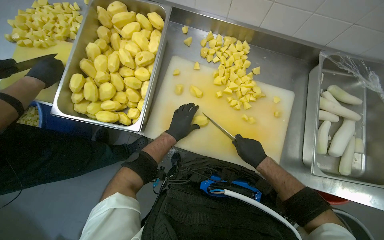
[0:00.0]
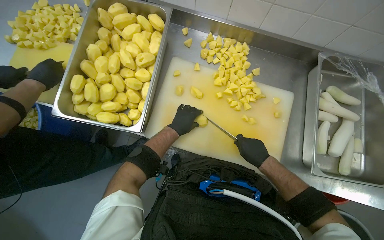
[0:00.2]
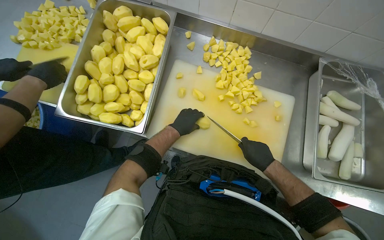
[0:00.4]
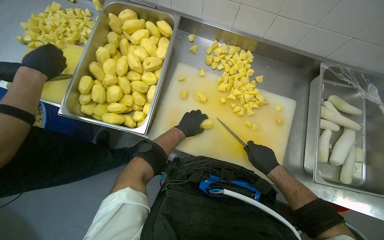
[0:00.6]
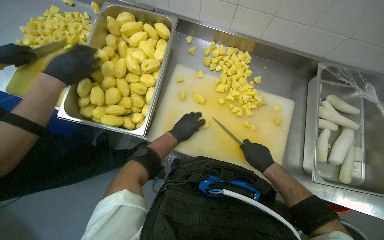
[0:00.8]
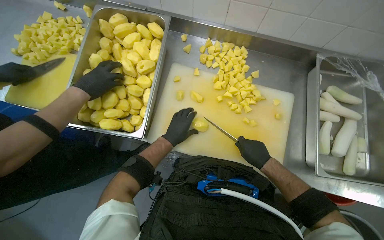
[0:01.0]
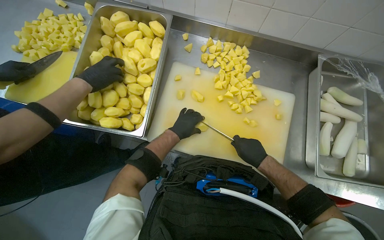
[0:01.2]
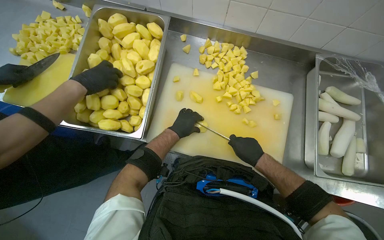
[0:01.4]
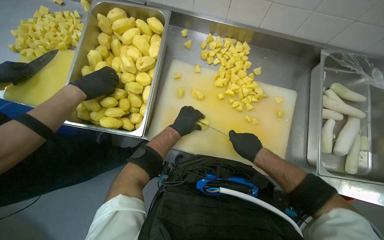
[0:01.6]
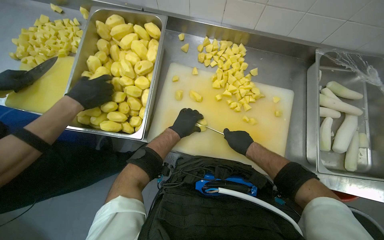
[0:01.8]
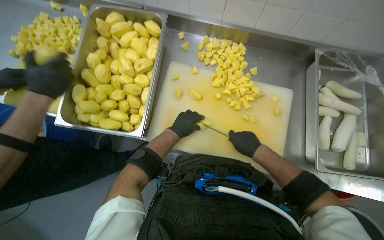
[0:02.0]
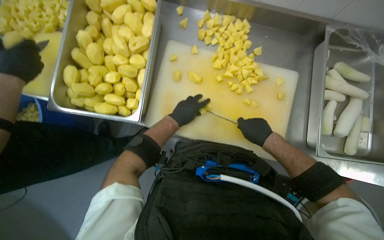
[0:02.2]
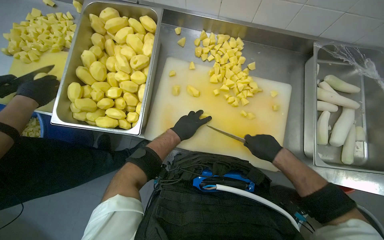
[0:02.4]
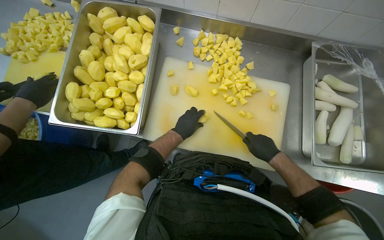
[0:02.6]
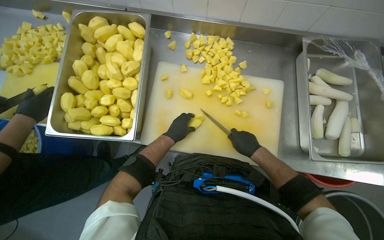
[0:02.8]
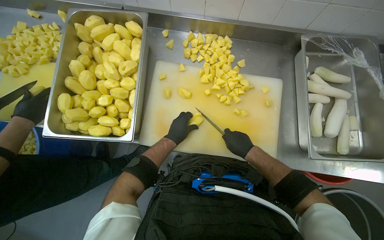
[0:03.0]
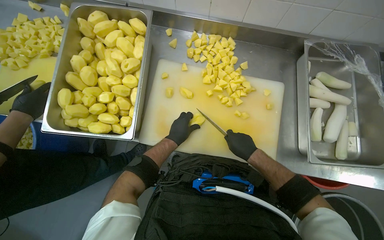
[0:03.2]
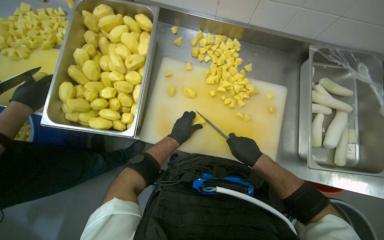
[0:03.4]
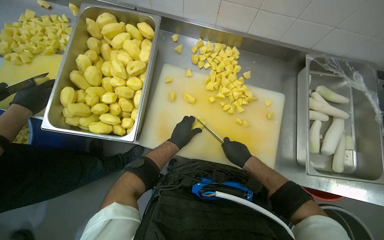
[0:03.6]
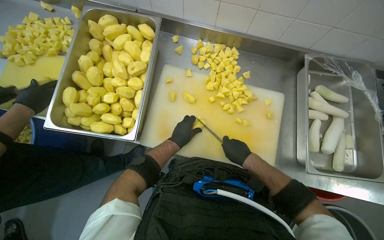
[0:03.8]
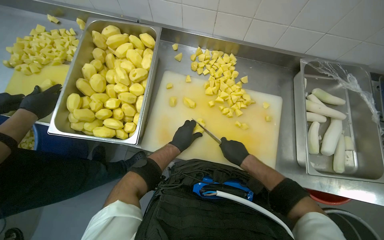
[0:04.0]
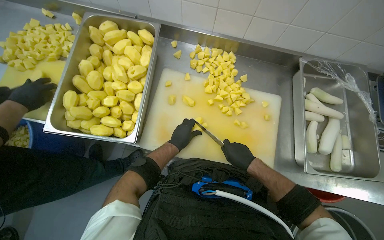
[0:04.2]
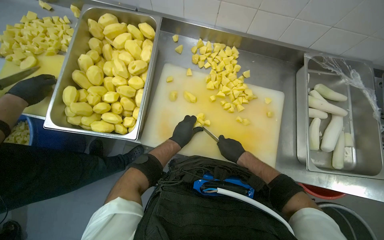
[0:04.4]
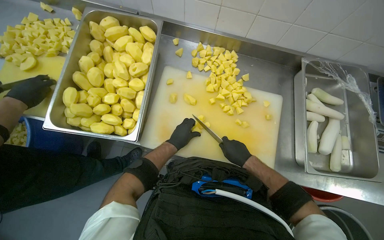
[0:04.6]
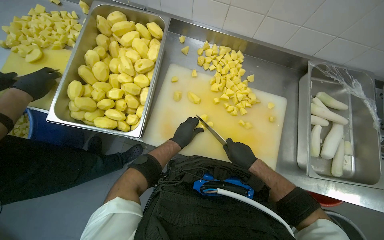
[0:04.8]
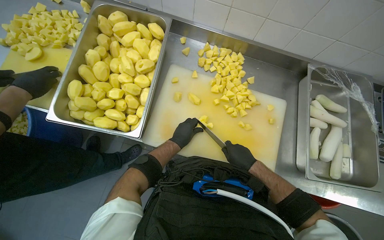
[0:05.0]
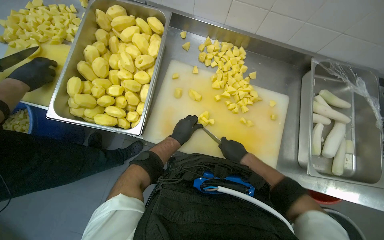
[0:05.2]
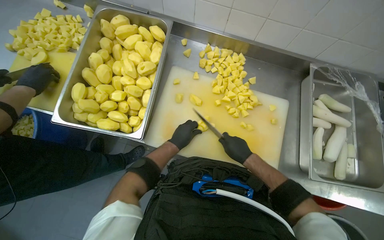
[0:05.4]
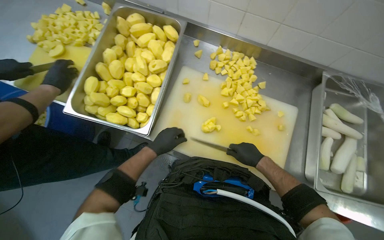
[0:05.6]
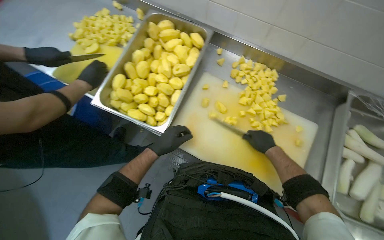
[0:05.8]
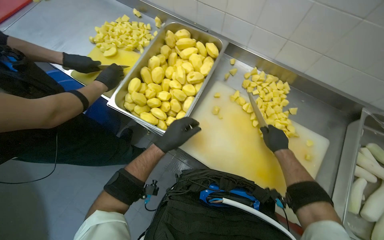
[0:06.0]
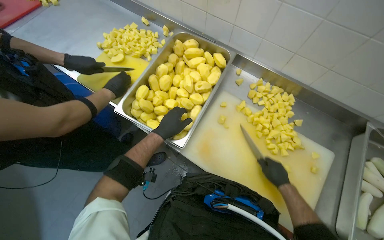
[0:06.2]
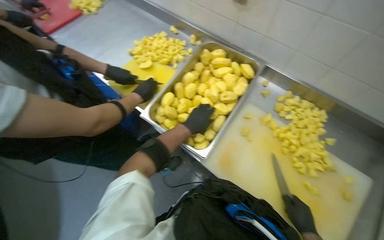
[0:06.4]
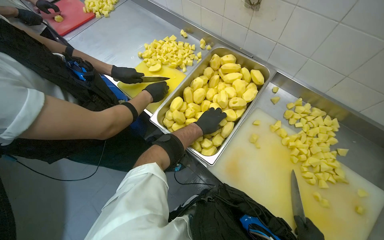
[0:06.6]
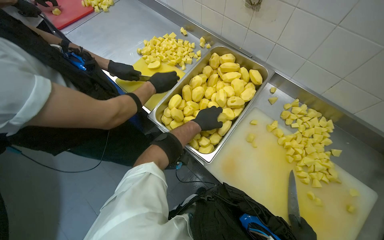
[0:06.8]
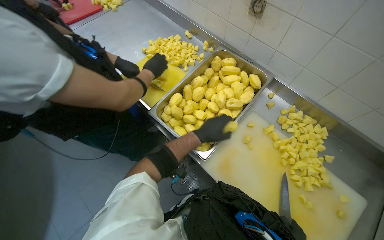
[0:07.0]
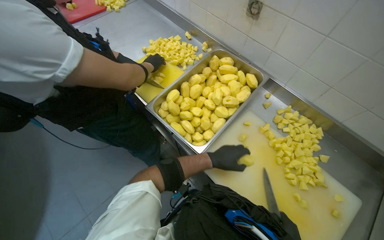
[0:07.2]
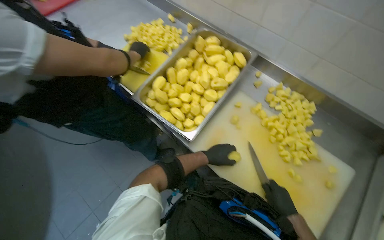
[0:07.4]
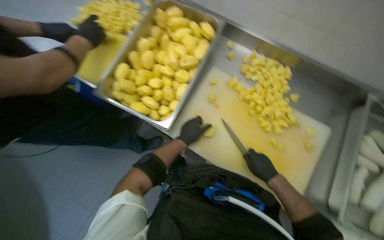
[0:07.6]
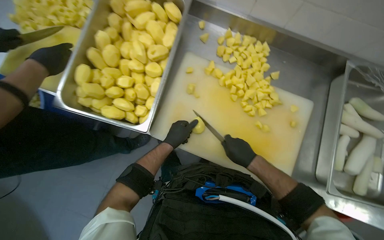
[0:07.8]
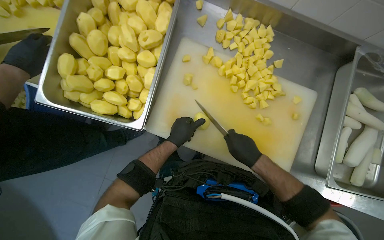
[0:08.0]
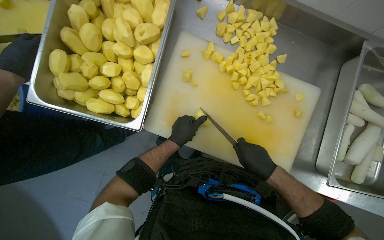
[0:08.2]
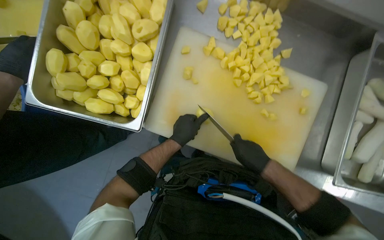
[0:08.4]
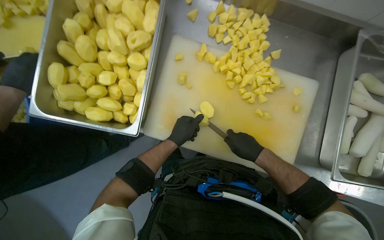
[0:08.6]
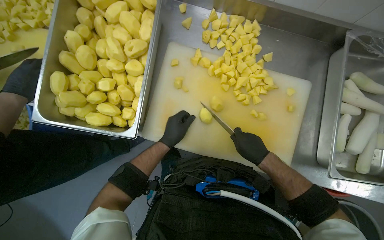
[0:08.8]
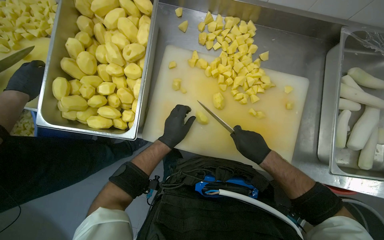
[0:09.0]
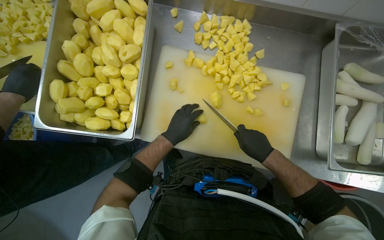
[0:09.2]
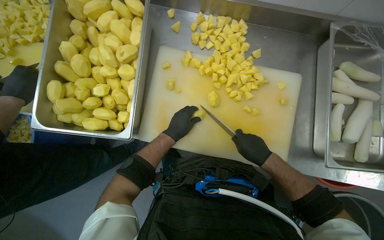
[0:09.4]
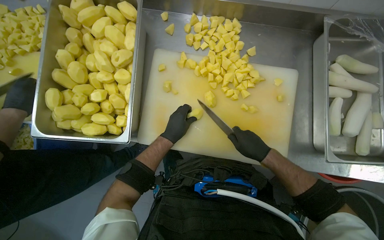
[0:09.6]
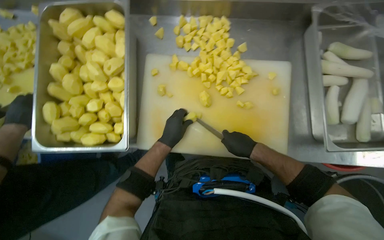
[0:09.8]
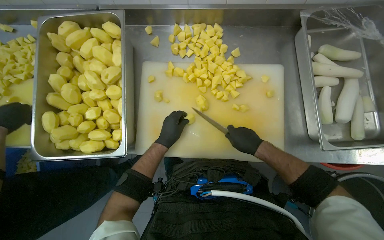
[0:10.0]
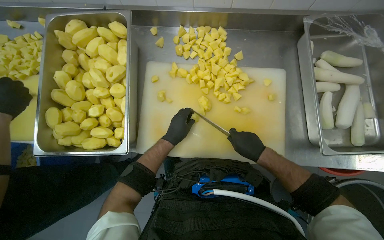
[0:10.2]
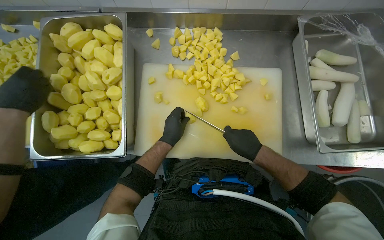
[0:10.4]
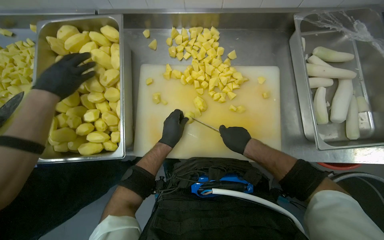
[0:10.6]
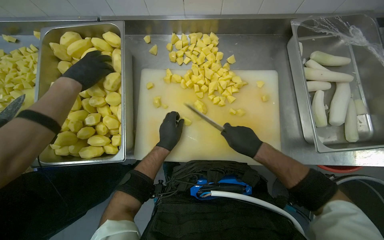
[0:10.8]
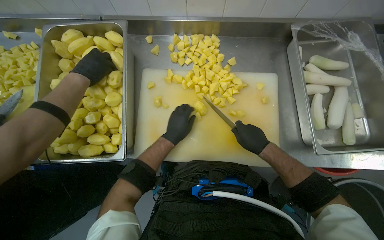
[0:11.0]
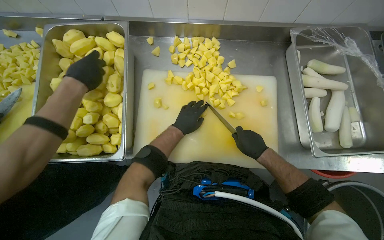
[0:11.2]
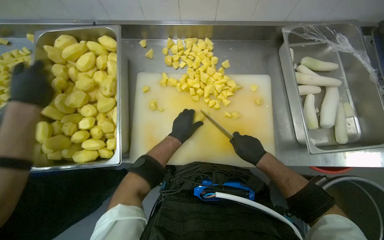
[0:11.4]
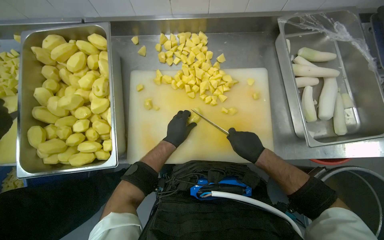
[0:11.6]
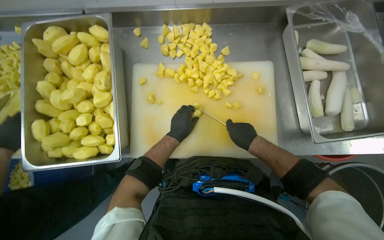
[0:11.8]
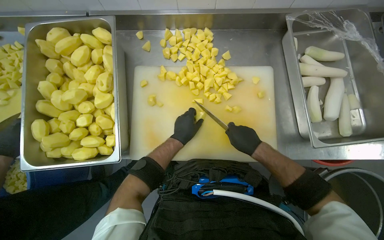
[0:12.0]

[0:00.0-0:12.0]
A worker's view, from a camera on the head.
Job: preparing food.
The whole recording: Cutting potatoes into pieces. The worker cuts peeled potatoes into smaller pieces on a white cutting board.
0:00.0 to 0:01.6: The hands work in one place, with small movements.
0:03.0 to 0:04.4: The hands are busy where they are.
0:06.0 to 0:07.6: The left hand goes roughly 10 cm farther from the camera and to the right.
0:09.0 to 0:10.4: The hands make small movements and keep their place.
0:10.4 to 0:12.0: The hands are busy where they are.

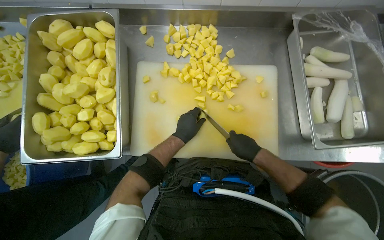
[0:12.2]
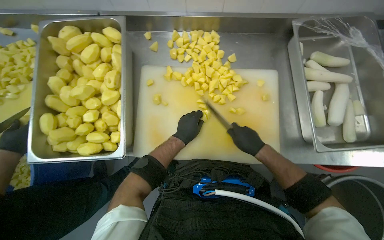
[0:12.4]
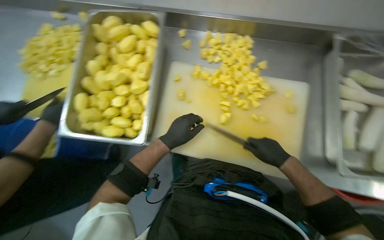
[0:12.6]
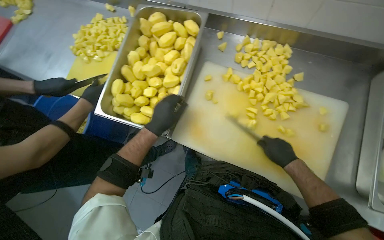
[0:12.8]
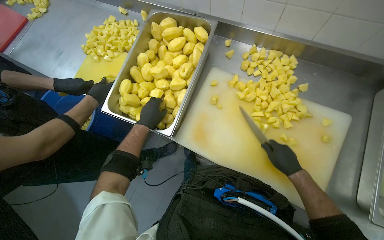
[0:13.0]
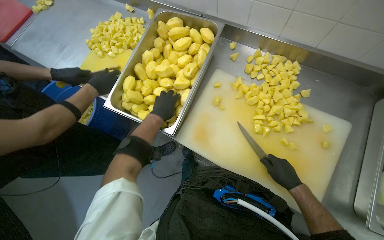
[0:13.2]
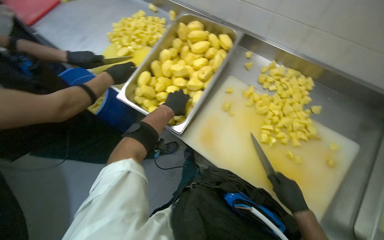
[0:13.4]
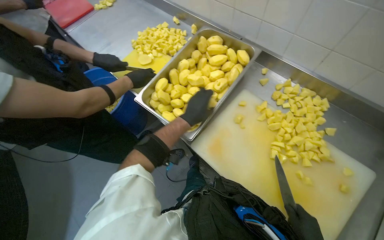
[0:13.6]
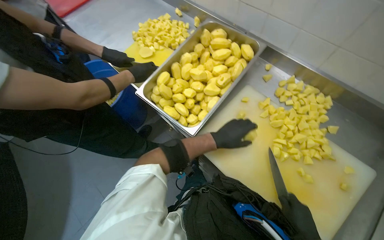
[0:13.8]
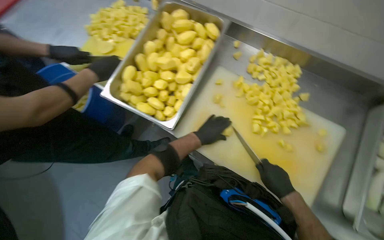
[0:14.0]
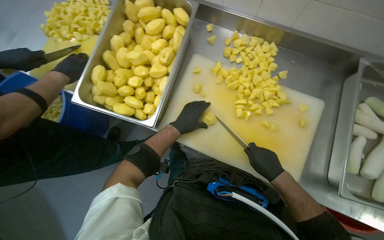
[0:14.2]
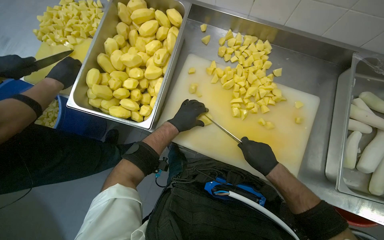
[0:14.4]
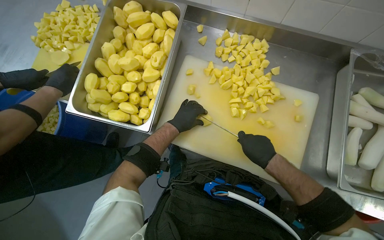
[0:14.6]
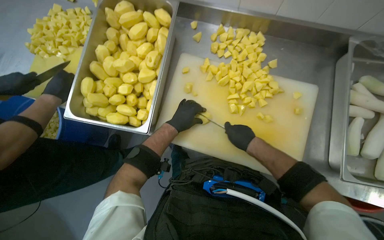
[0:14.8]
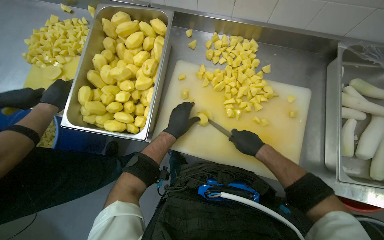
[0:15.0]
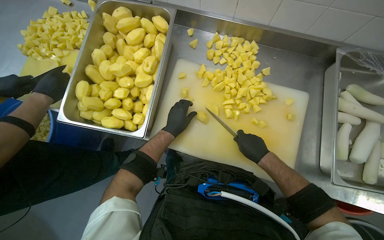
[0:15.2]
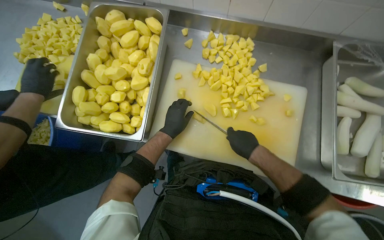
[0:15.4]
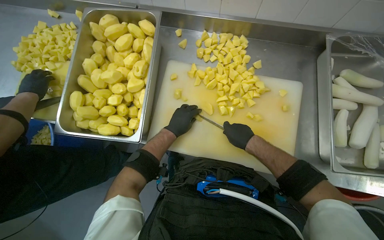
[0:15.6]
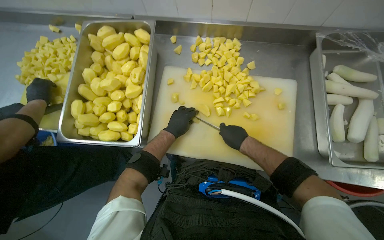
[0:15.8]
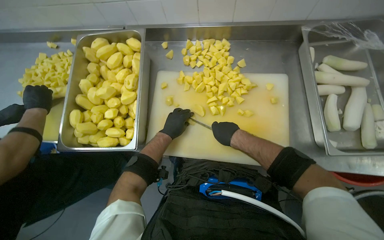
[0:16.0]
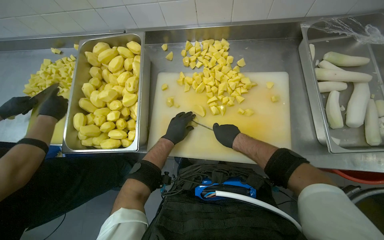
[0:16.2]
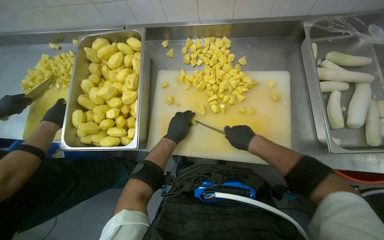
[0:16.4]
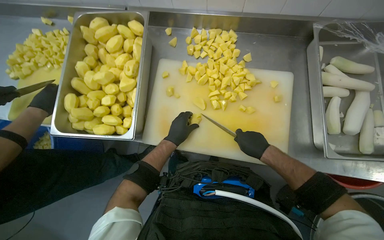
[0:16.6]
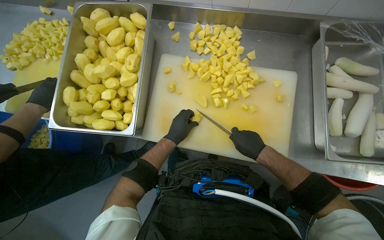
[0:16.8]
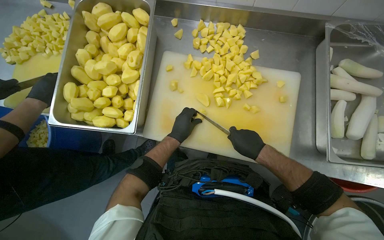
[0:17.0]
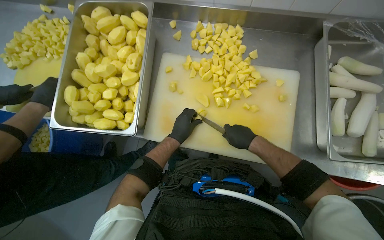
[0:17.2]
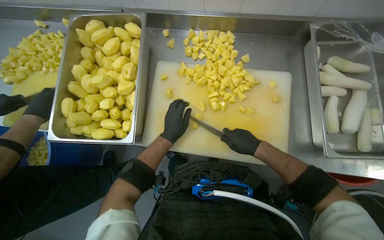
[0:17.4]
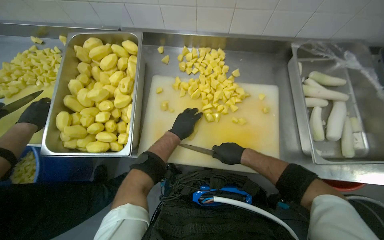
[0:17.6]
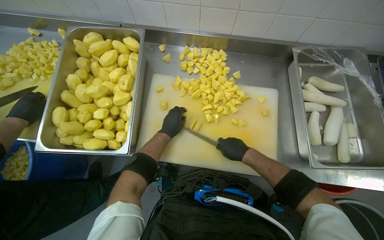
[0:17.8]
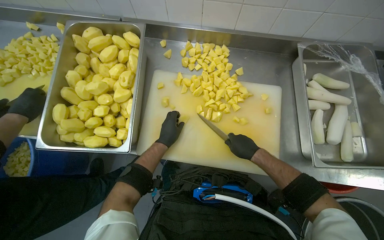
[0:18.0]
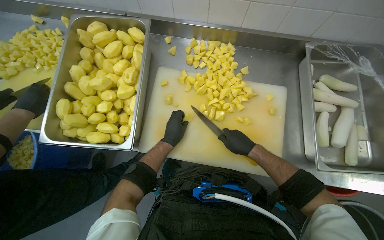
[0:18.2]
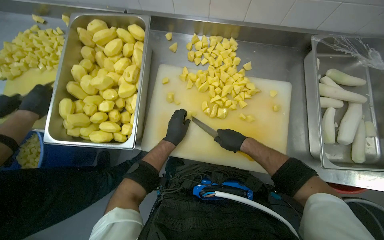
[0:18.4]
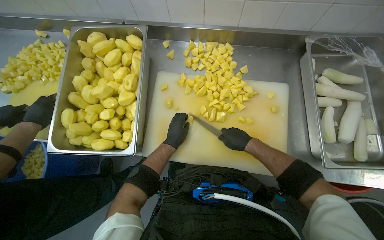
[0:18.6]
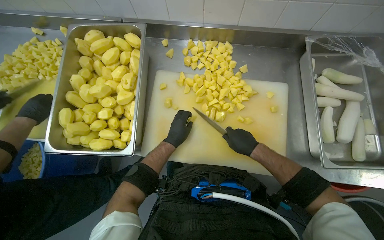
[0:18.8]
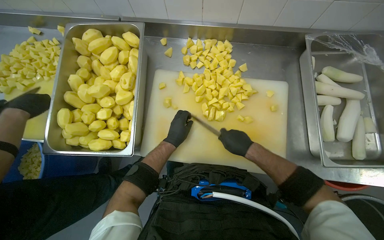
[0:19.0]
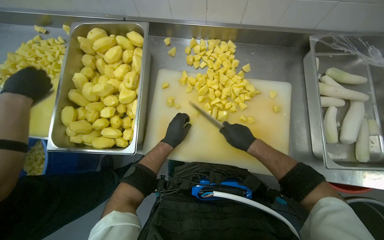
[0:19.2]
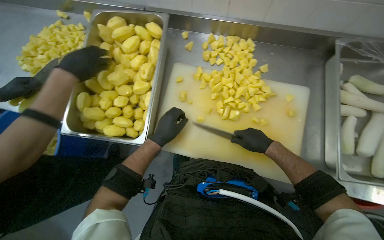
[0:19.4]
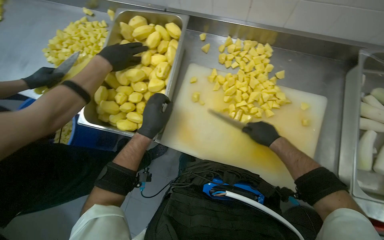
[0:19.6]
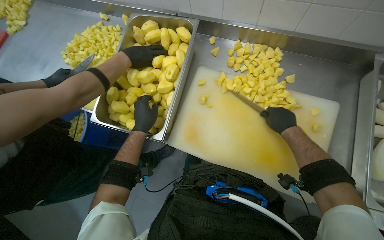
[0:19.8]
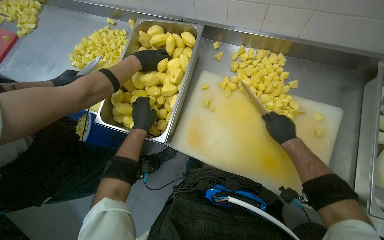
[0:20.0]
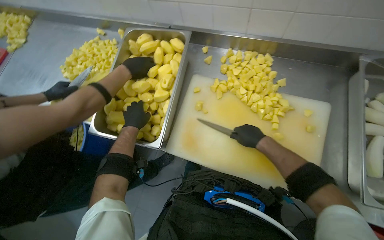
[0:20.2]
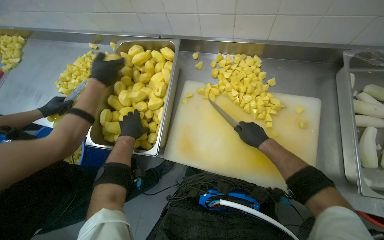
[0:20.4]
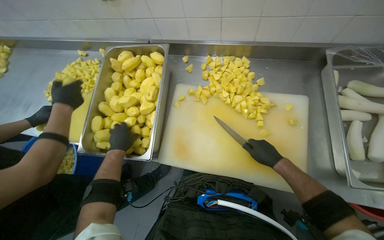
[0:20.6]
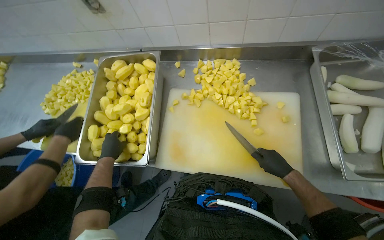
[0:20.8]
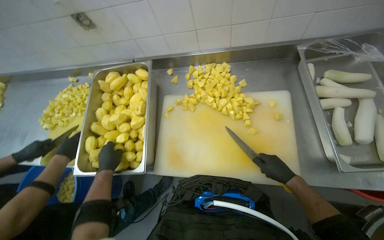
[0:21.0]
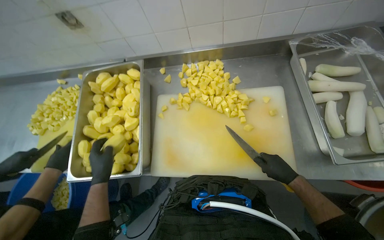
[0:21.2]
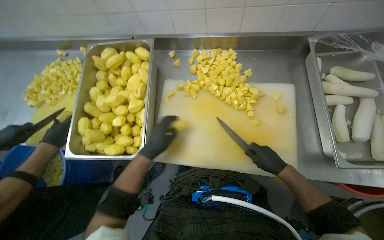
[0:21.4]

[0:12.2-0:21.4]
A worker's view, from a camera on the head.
Job: preparing food.
The whole recording: Cutting potatoes into pieces. The worker cuts peeled potatoes into smaller pieces on a white cutting board.
0:12.2 to 0:13.8: The wearer's head swings roughly 45 degrees to the left.
0:13.8 to 0:15.2: The wearer looks roughly 30 degrees further to the right.
0:15.2 to 0:18.4: The hands stay close to where they were, moving slightly.
0:18.4 to 0:19.8: The left hand travels to the left by some 20 cm. The right hand shifts approximately 10 cm up the picture.
0:19.8 to 0:21.4: The left hand travels to the left and back again, about 10 cm each way, while the right hand moves down the picture, roughly 20 cm.
